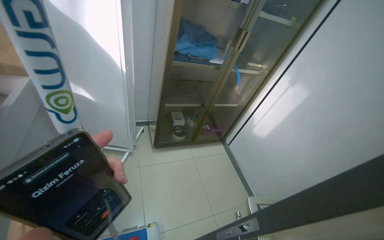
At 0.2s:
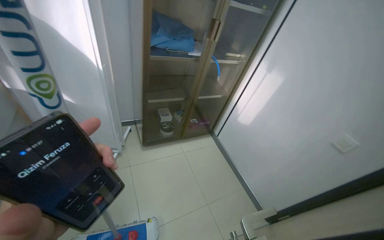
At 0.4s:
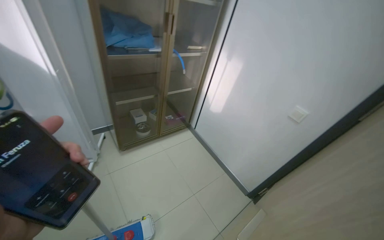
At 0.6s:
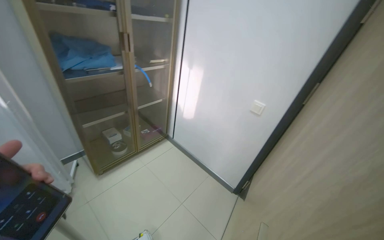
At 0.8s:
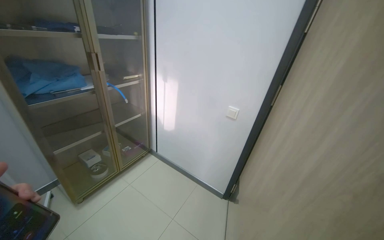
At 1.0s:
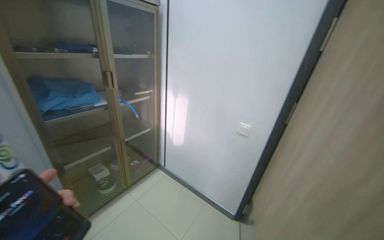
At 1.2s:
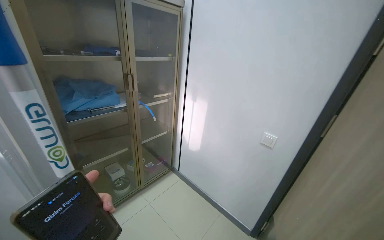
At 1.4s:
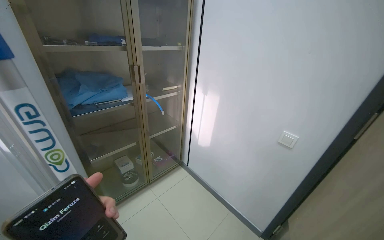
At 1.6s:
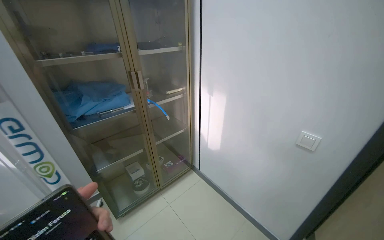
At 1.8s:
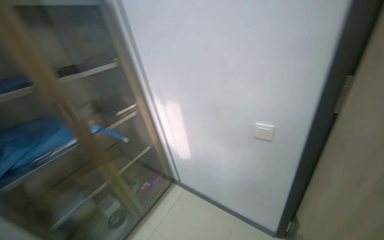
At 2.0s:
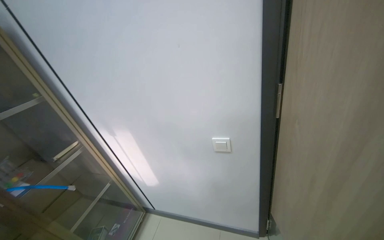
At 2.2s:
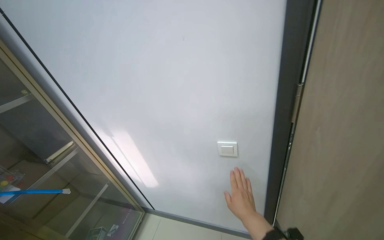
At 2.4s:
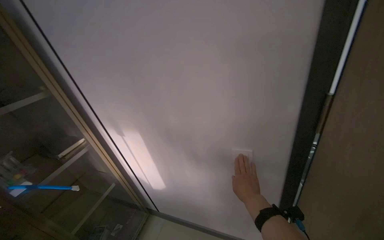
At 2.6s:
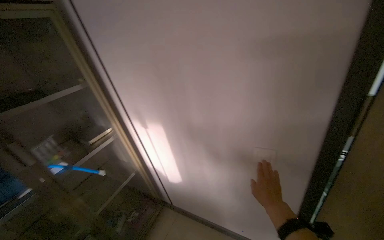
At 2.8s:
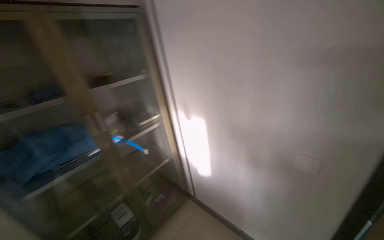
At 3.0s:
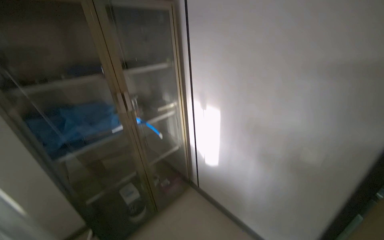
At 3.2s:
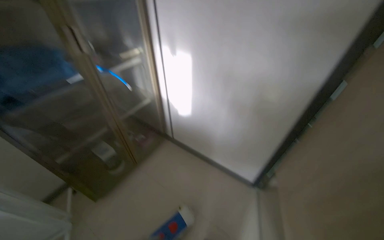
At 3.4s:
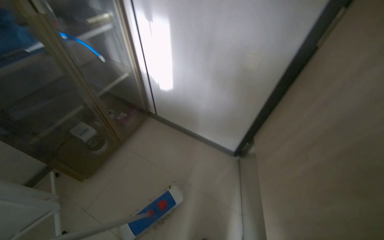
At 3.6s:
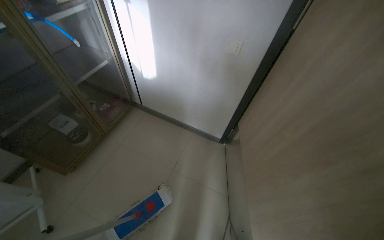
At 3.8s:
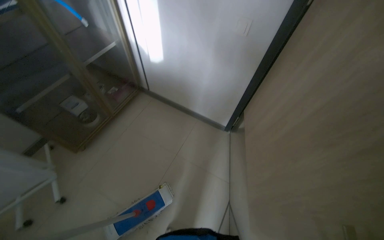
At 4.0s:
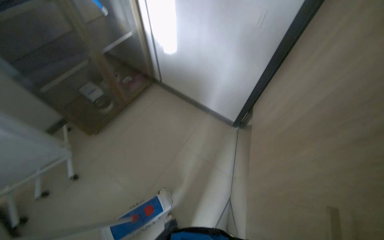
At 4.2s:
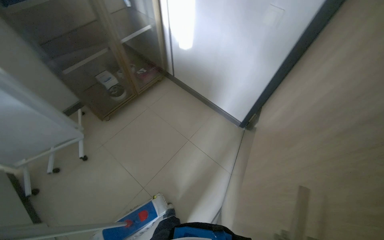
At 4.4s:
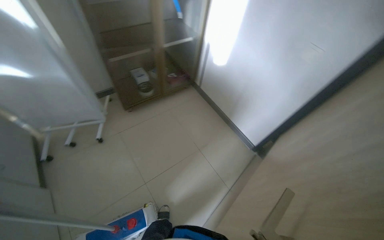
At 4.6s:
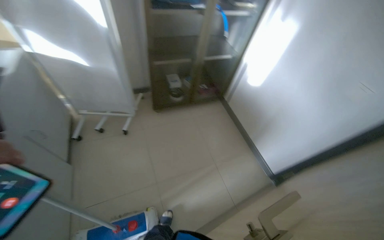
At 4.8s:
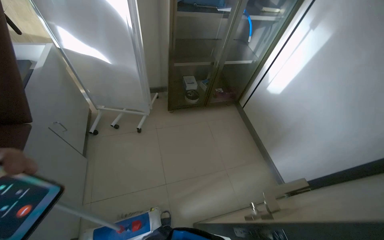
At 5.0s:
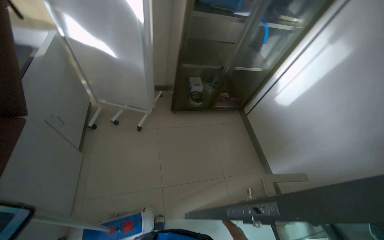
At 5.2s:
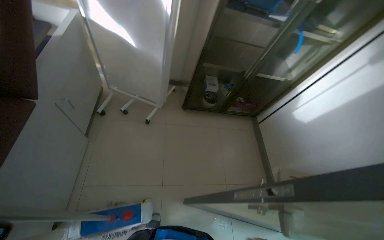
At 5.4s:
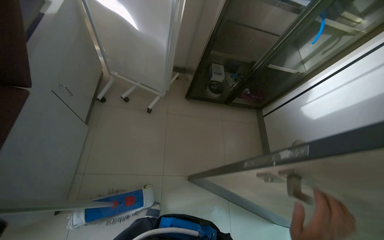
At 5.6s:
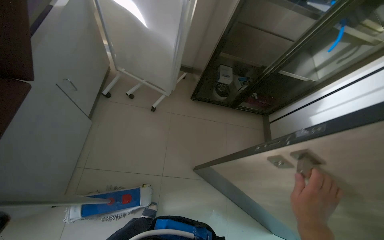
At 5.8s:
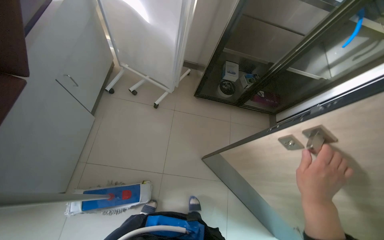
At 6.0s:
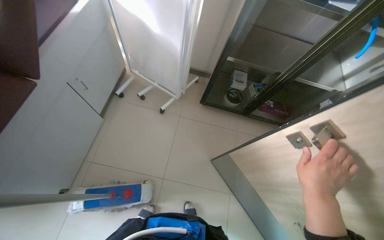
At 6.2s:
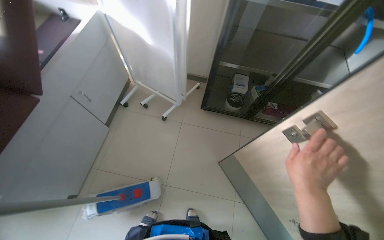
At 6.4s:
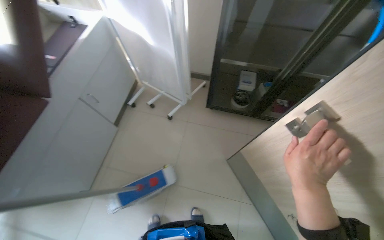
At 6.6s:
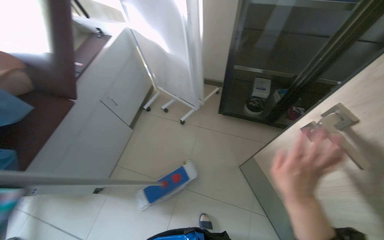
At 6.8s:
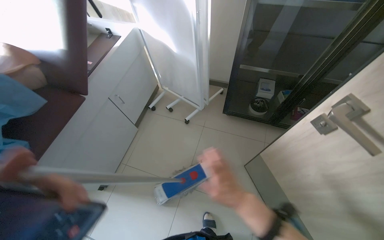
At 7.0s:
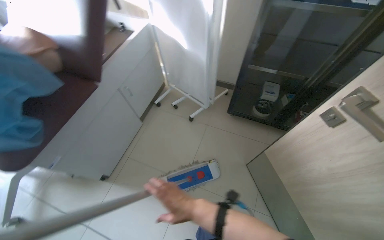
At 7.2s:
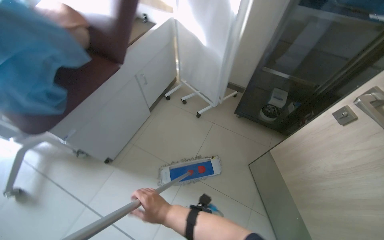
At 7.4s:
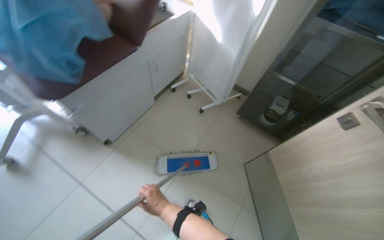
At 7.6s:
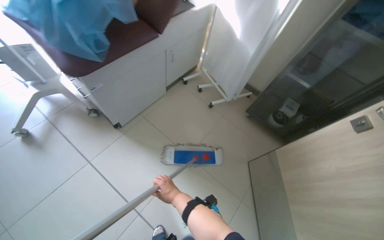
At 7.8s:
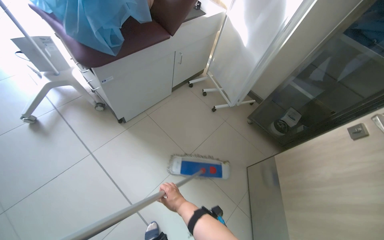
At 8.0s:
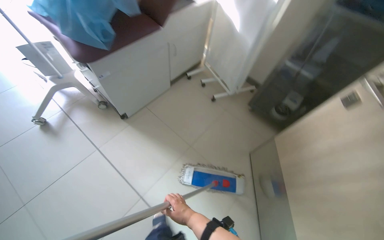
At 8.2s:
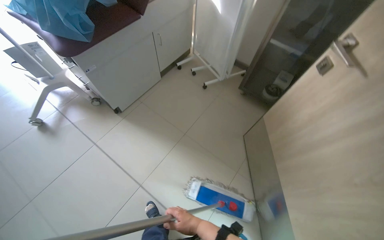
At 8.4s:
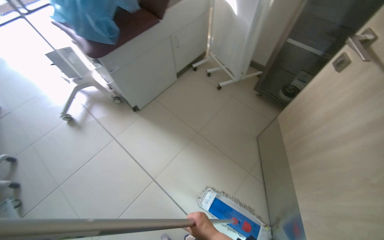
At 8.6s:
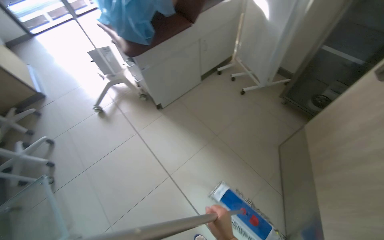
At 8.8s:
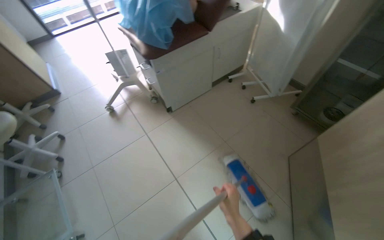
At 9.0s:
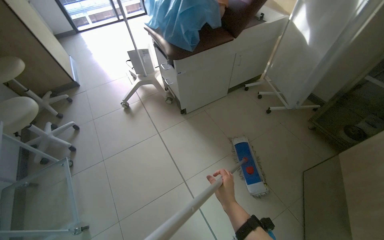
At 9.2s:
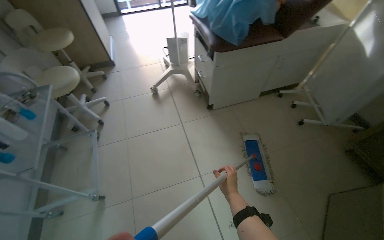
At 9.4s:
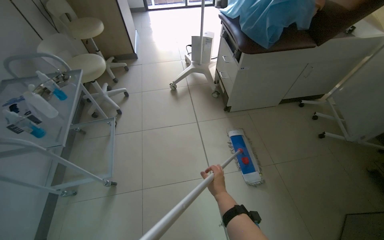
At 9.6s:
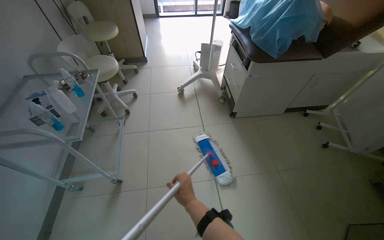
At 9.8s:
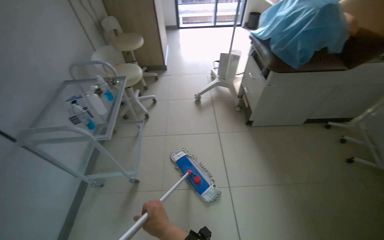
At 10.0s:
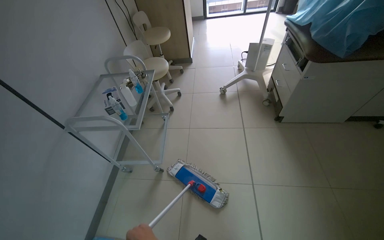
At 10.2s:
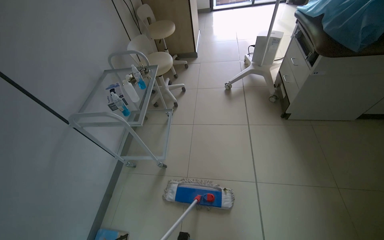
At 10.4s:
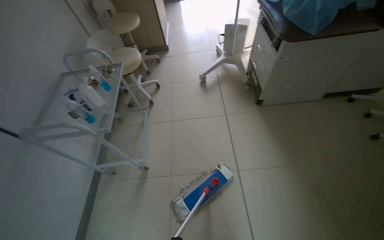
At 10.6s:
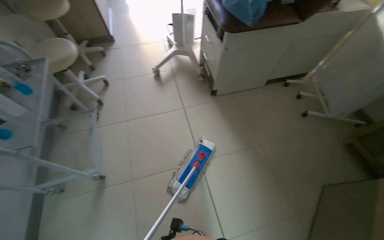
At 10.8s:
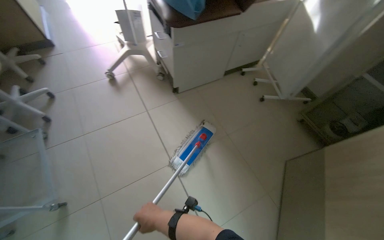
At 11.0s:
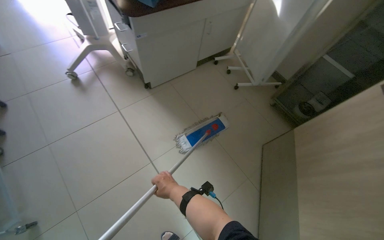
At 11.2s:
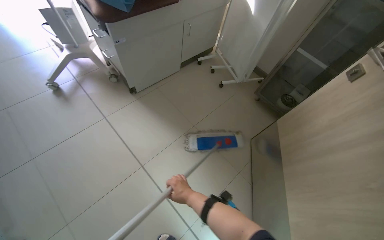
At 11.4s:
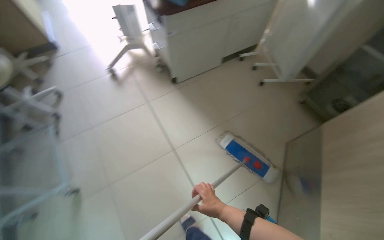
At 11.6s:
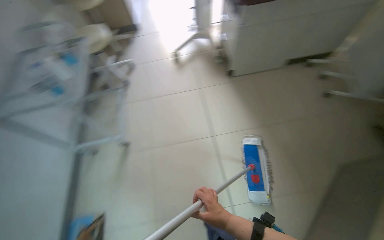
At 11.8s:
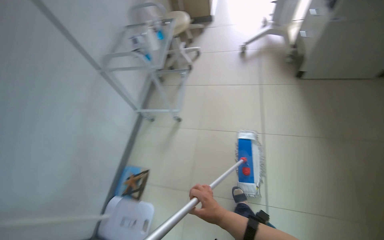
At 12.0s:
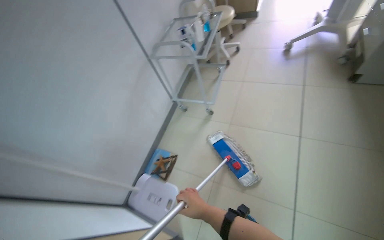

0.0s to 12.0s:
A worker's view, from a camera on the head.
Job: mopping floor.
The whole recording: Mopping room floor. The worker mops the floor in the room, moving furniture and objects to clean the entire area.
0.0s to 1.6s: The scene turns some 30 degrees counterclockwise in the picture.
3.0s to 4.4s: The view tilts about 25 degrees downward.
4.4s to 6.0s: The head rotates about 45 degrees to the left.
6.0s to 7.6s: The camera travels approximately 40 cm. The wearer's head swings some 25 degrees to the left.
7.6s to 9.0s: The wearer's head swings about 25 degrees to the left.
9.0s to 10.4s: The head turns to the left by about 25 degrees.
10.4s to 12.0s: The wearer moves about 50 cm. The wearer looks roughly 25 degrees further to the left.

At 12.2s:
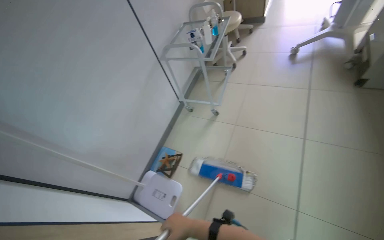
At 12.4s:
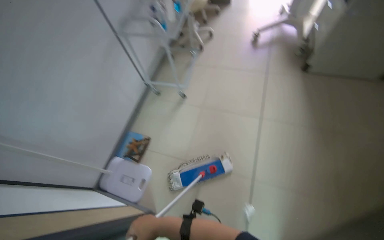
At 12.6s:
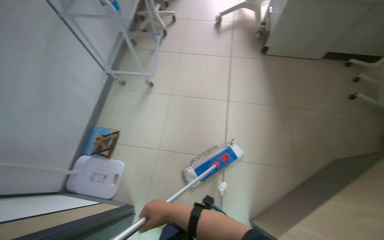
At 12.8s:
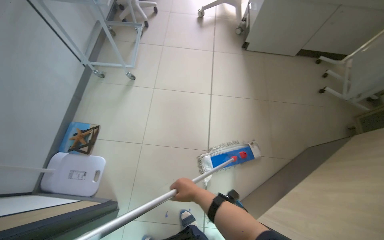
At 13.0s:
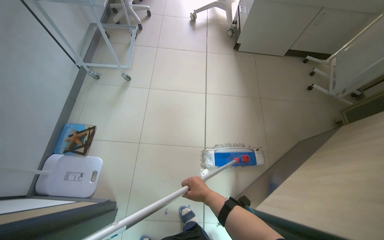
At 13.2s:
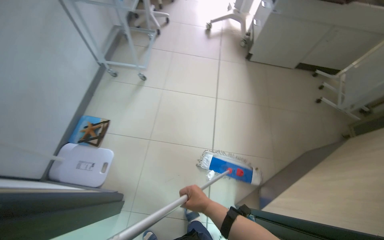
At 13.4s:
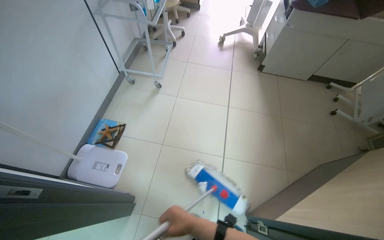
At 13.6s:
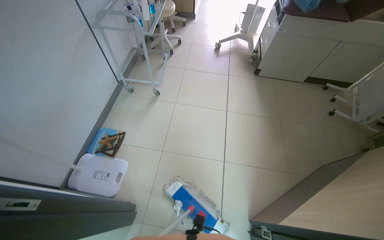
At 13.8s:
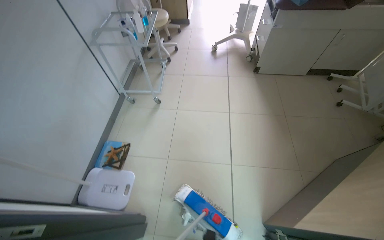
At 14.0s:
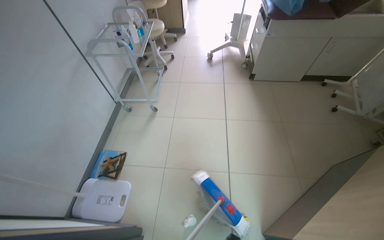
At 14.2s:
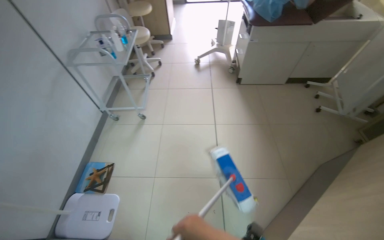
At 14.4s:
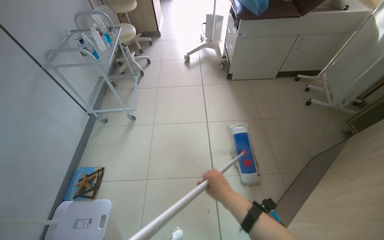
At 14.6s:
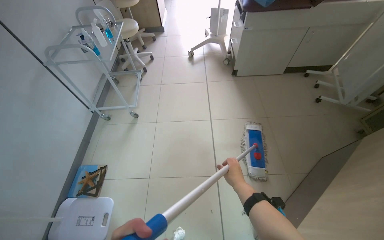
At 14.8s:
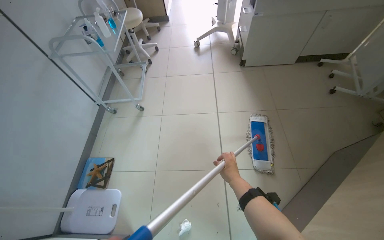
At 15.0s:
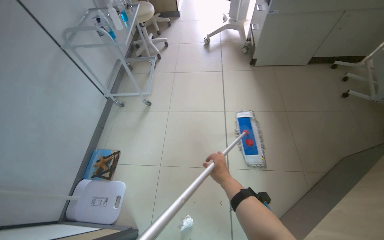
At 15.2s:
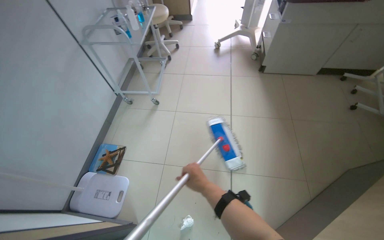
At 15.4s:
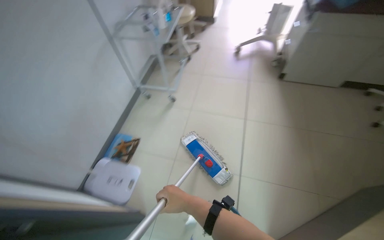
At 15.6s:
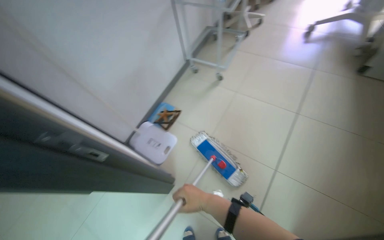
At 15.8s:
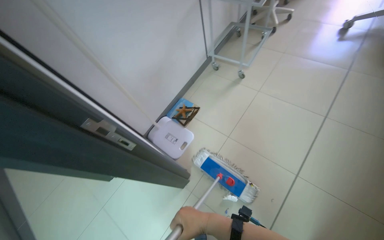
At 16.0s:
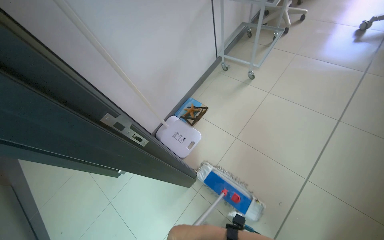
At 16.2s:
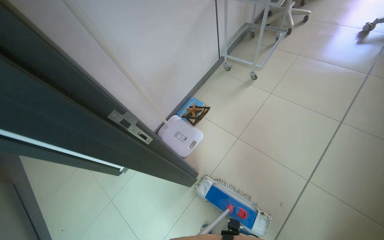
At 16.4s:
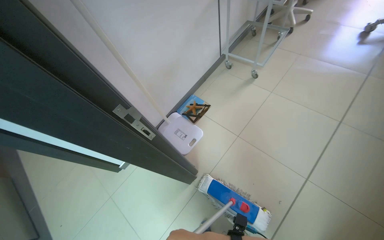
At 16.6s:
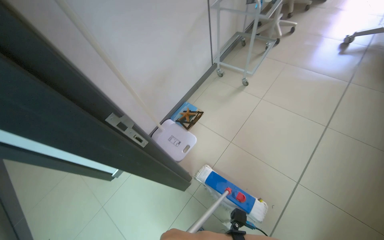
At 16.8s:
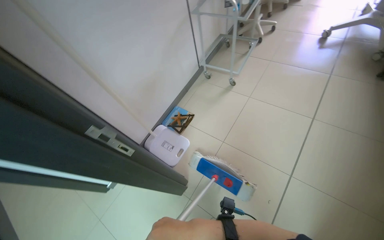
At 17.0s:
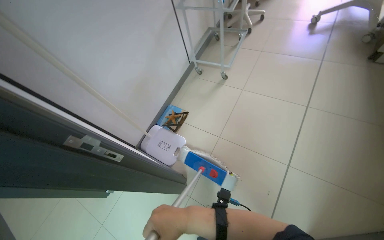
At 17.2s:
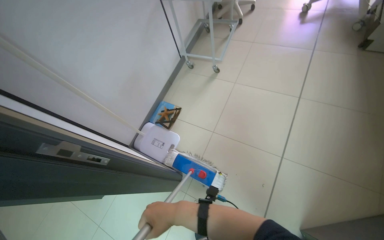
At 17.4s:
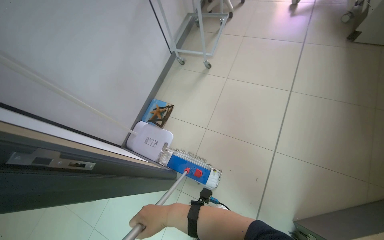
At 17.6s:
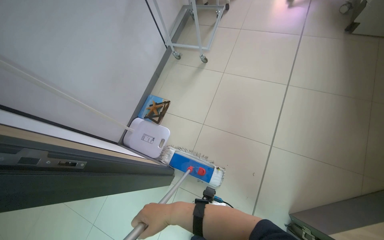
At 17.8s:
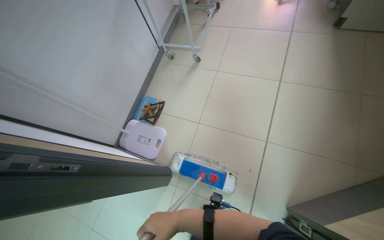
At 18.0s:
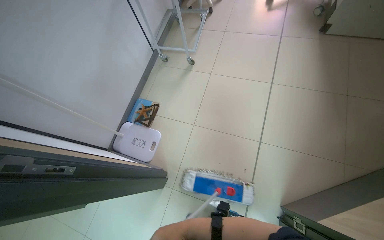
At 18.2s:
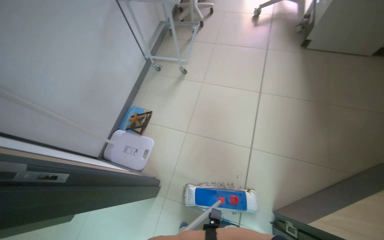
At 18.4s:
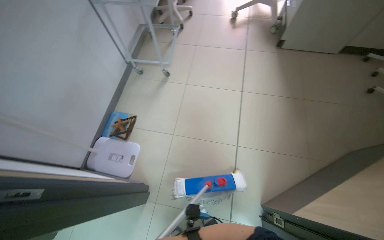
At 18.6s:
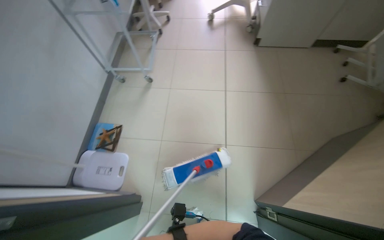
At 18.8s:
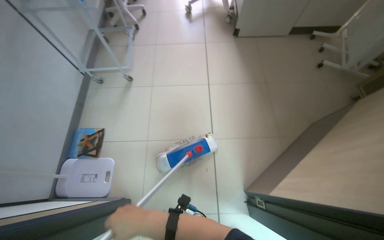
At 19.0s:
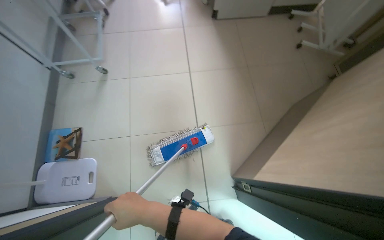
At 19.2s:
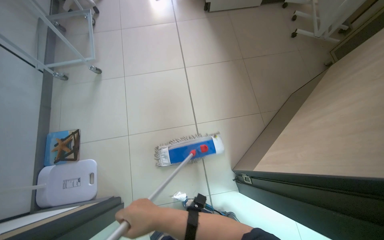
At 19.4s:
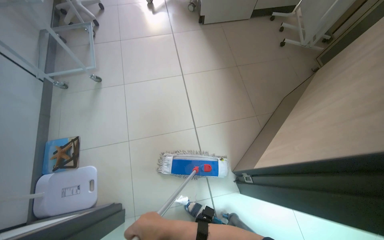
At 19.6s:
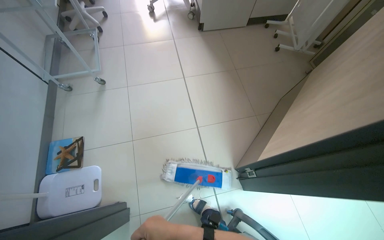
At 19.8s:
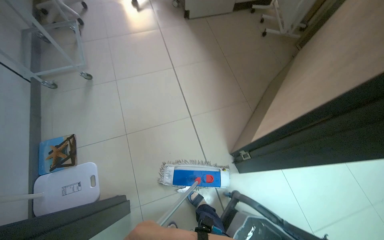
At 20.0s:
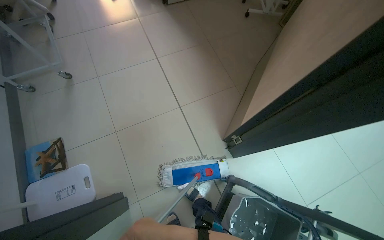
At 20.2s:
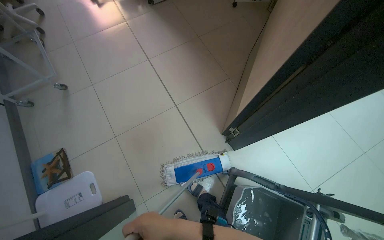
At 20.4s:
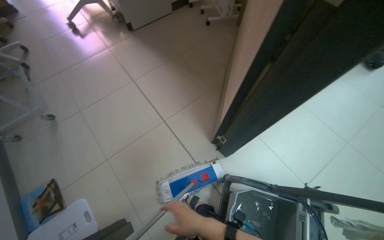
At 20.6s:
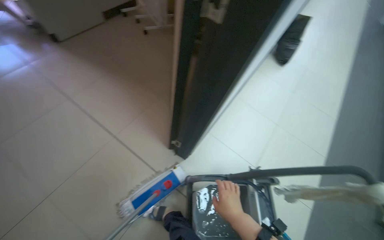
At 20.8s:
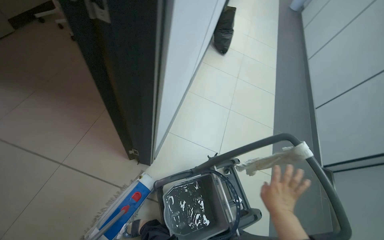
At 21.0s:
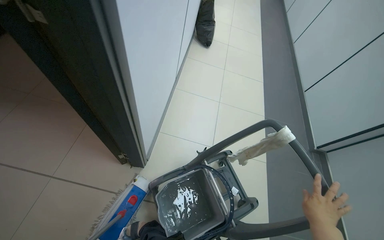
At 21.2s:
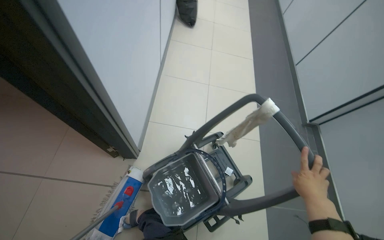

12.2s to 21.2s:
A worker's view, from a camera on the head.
Job: mopping floor.
The whole recording: Mopping room floor. The worker mops the floor in the room, moving furniture and objects to clean the entire area.
12.2s to 13.8s: The head rotates approximately 25 degrees to the right.
15.2s to 16.6s: The wearer's head swings roughly 30 degrees to the left.
16.6s to 18.2s: The wearer's head swings approximately 25 degrees to the right.
18.2s to 19.8s: The head turns to the right by about 35 degrees.
19.8s to 21.2s: The camera travels about 50 cm. The wearer's head swings approximately 65 degrees to the right.
